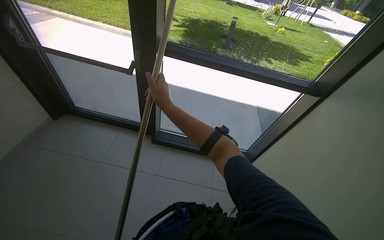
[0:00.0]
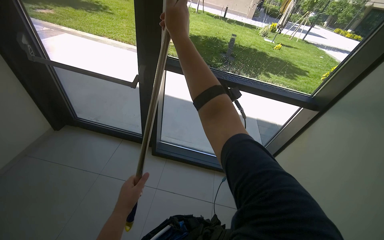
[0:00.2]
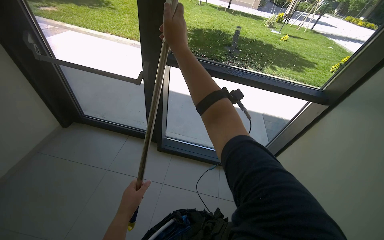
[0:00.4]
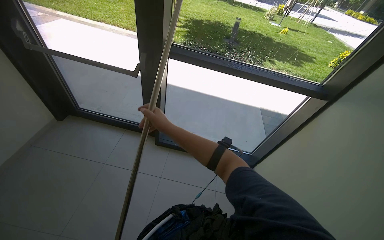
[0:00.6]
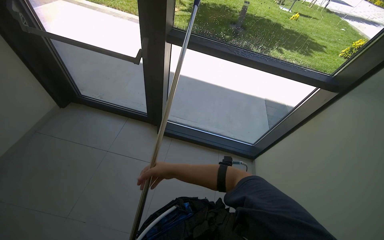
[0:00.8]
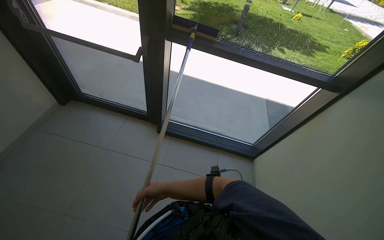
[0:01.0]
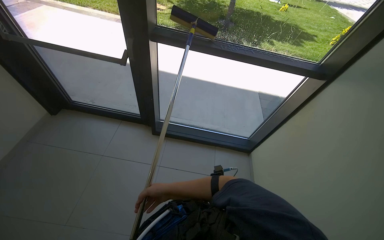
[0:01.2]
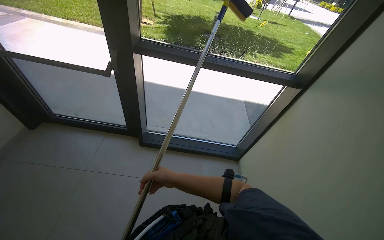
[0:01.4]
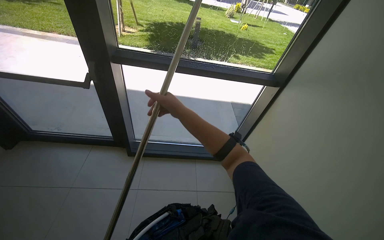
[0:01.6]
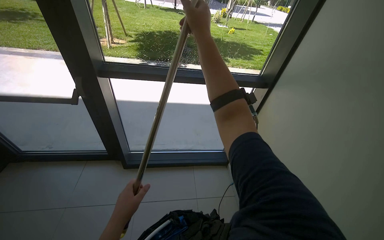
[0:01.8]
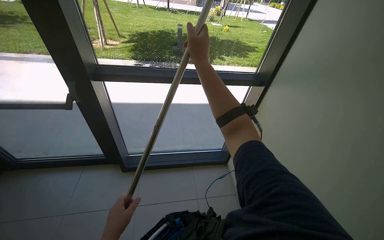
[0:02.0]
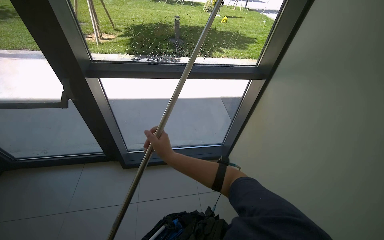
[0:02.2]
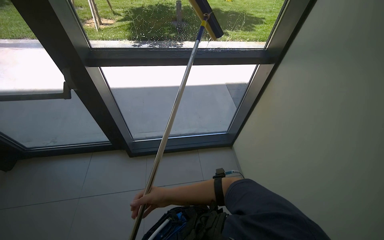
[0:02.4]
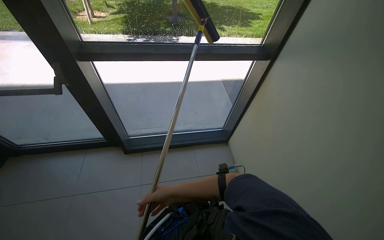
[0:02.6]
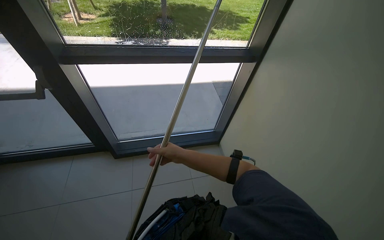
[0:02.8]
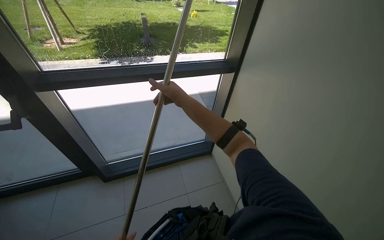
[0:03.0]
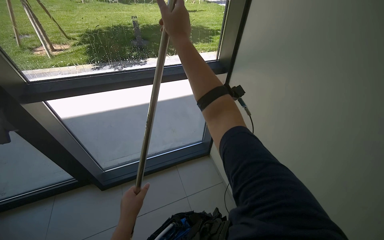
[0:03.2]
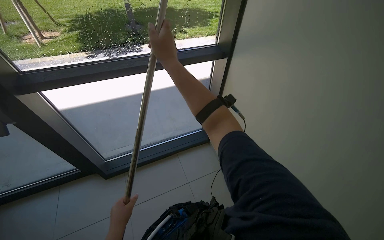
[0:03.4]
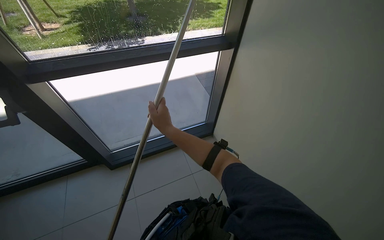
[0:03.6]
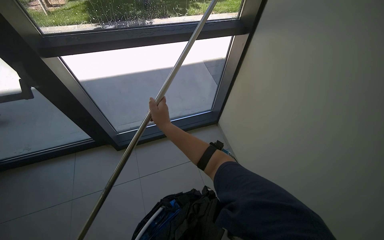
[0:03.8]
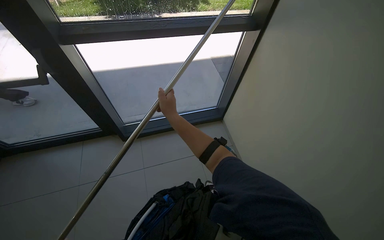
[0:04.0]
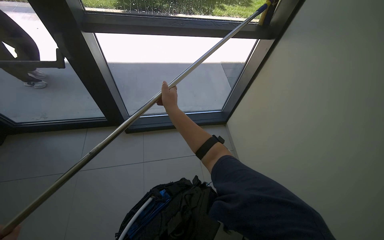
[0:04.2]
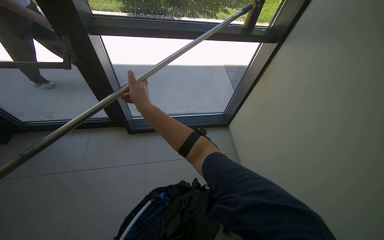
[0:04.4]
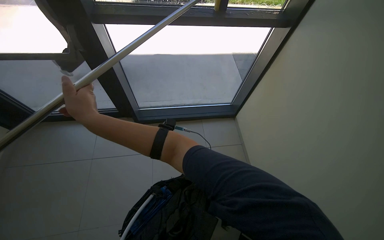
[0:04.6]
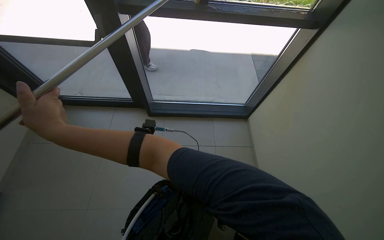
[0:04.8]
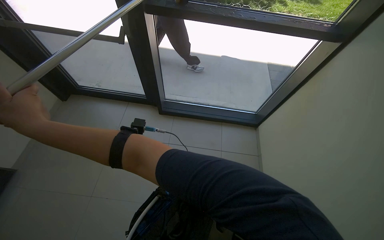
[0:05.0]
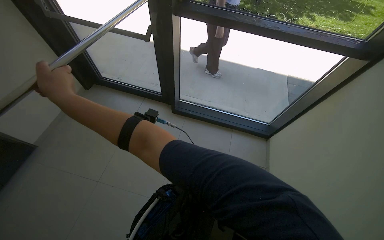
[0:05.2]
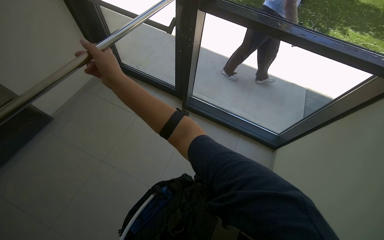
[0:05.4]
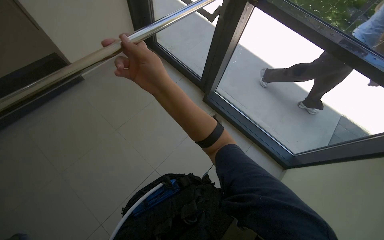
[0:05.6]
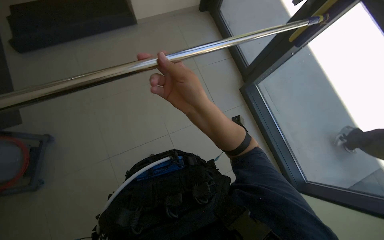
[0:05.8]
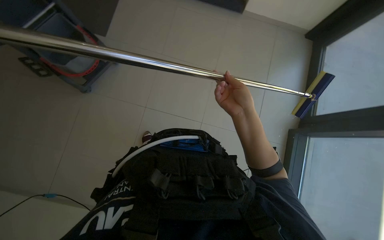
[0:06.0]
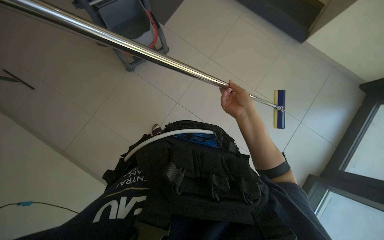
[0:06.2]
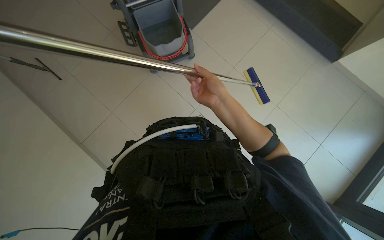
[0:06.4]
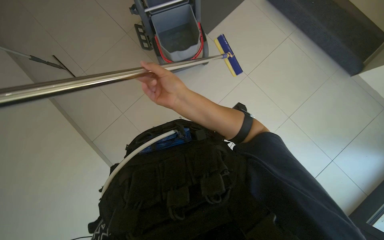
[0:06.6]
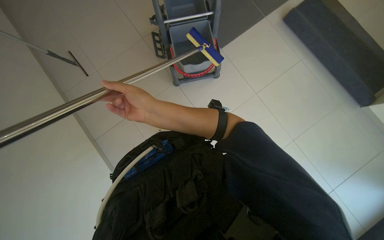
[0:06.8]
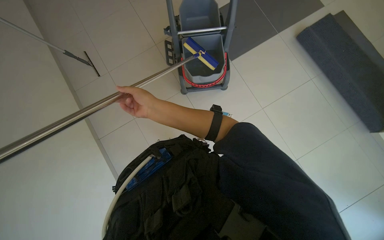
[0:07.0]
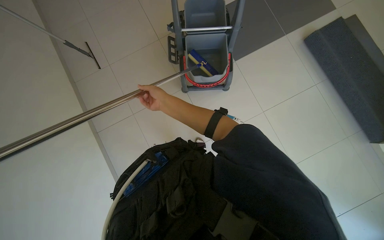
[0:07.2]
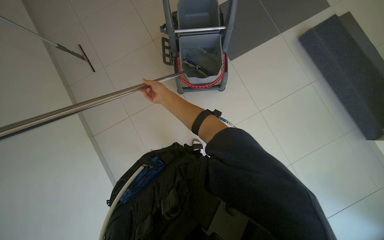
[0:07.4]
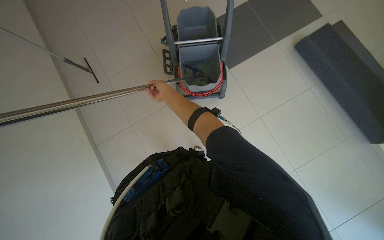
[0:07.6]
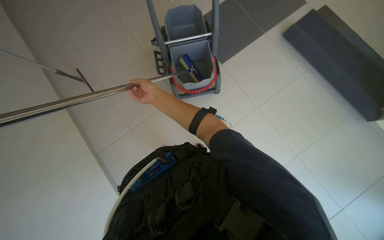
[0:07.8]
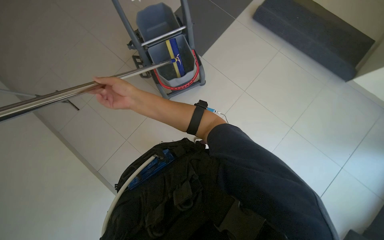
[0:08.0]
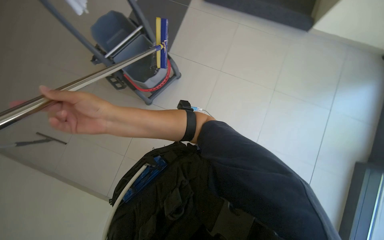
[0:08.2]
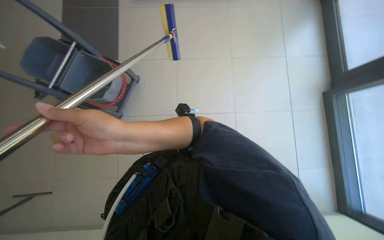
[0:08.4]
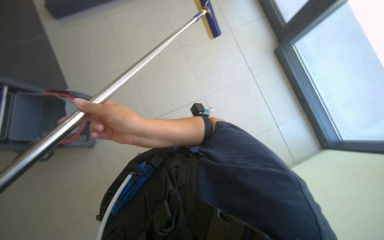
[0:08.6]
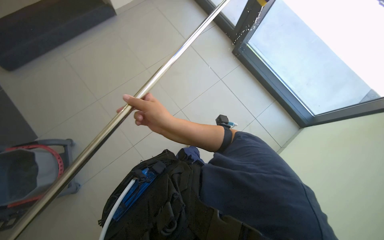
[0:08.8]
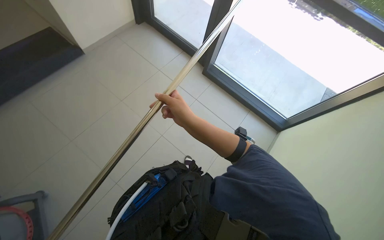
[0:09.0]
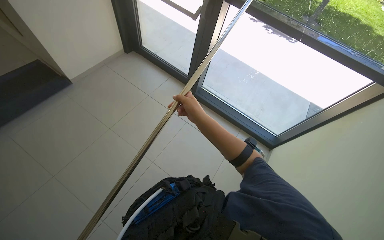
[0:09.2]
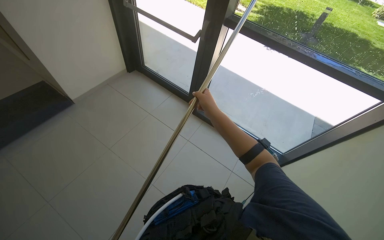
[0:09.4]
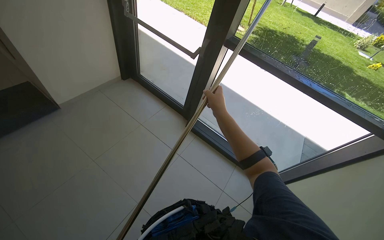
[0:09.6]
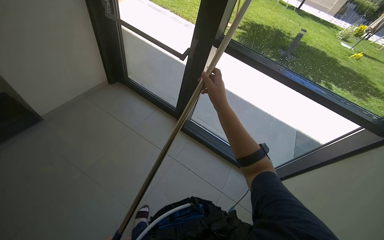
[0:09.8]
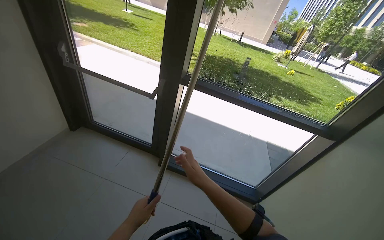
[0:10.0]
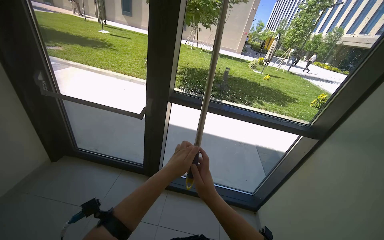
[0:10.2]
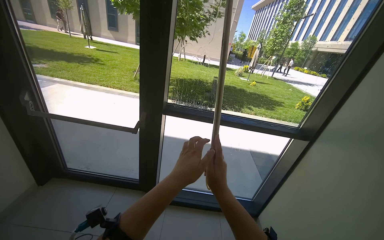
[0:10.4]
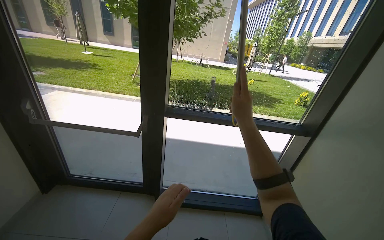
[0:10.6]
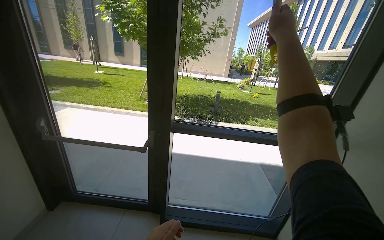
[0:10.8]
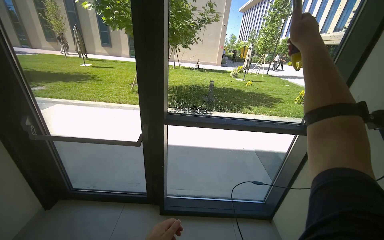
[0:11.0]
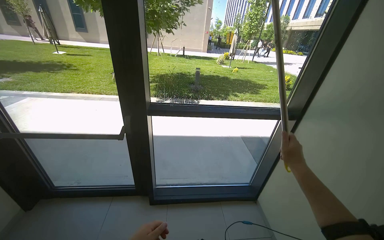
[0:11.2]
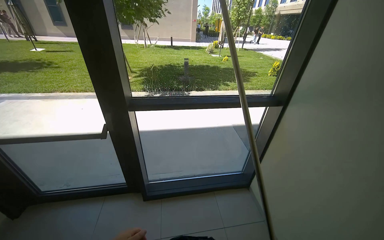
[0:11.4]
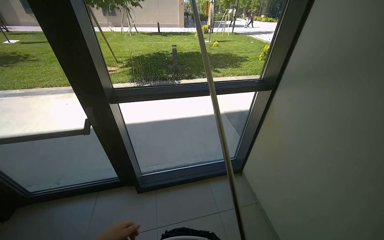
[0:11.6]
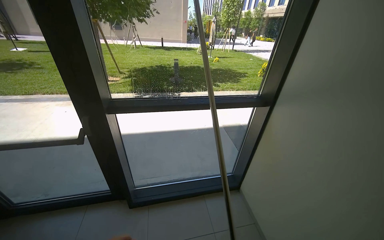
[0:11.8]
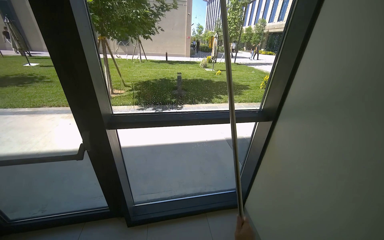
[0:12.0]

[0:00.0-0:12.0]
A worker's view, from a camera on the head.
Job: cleaning windows.
The whole recording: Cleaning glass panels with squeegee. The worker cleans the glass panels of the window using a squeegee on a long pole.
0:00.0 to 0:01.6: The right hand moves up and down the picture over approximately 50 cm, changing direction 2 times.
0:01.6 to 0:03.0: The right hand swings up and down the picture, roughly 60 cm each way, with 2 reversals.
0:03.0 to 0:04.4: The right hand heads to the left, covering about 20 cm, and moves approximately 15 cm up the picture and comes back.
0:04.4 to 0:06.0: The head turns to the left by about 75 degrees. The view tips downward by approximately 20 degrees.
0:06.0 to 0:07.6: The right hand shifts about 50 cm up the picture, to the left and farther from the camera.
0:07.6 to 0:09.0: The wearer's head swings about 90 degrees to the right.
0:09.0 to 0:10.4: The head turns to the right by approximately 45 degrees. The wearer looks about 35 degrees further upward.

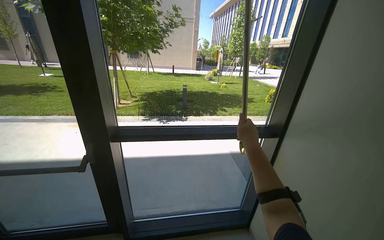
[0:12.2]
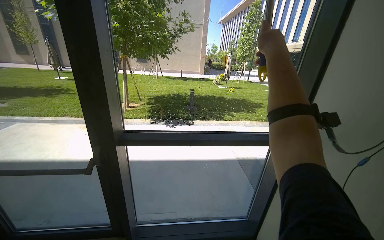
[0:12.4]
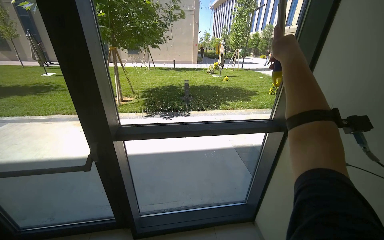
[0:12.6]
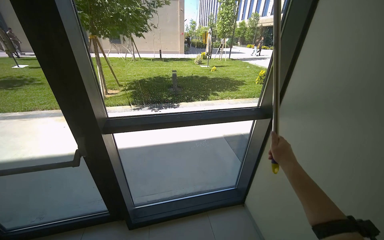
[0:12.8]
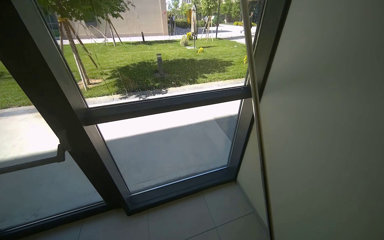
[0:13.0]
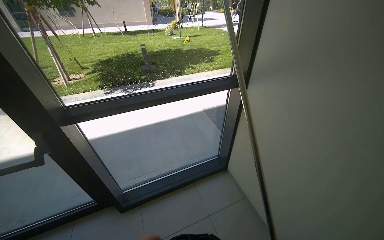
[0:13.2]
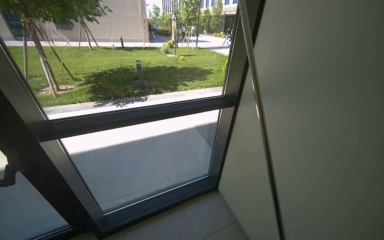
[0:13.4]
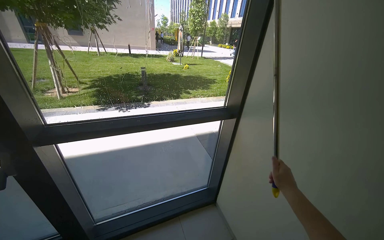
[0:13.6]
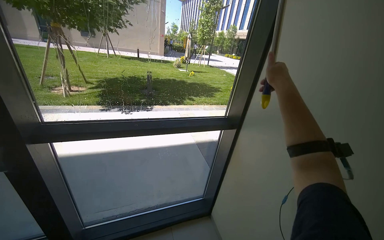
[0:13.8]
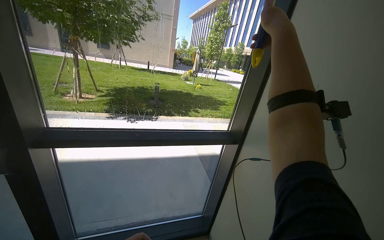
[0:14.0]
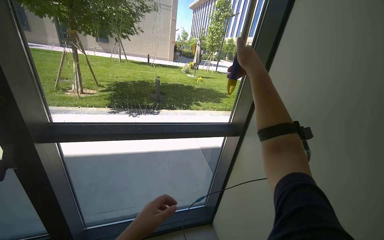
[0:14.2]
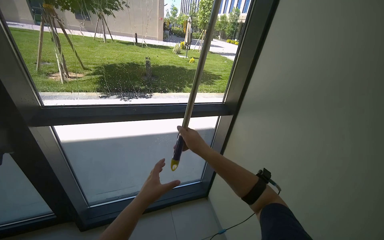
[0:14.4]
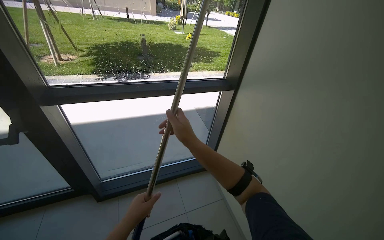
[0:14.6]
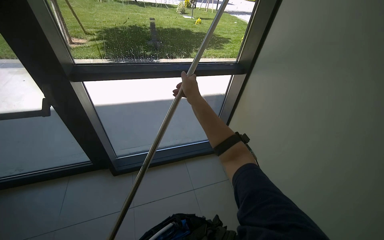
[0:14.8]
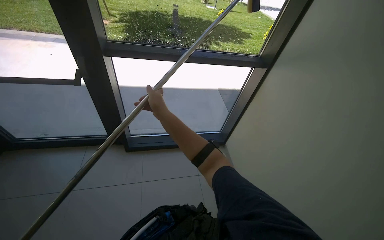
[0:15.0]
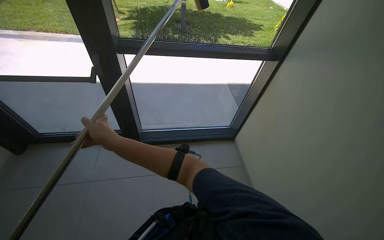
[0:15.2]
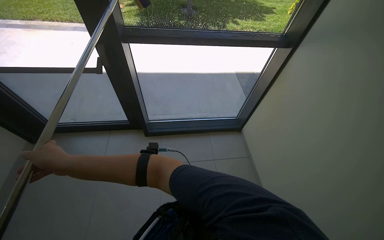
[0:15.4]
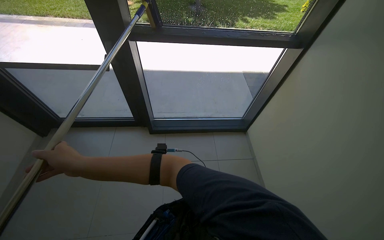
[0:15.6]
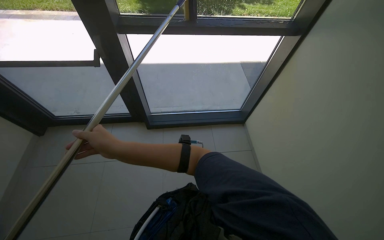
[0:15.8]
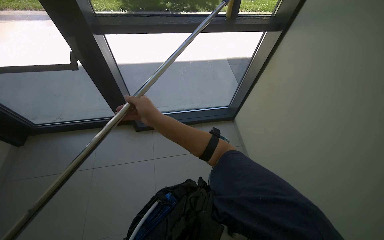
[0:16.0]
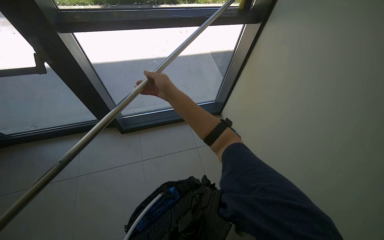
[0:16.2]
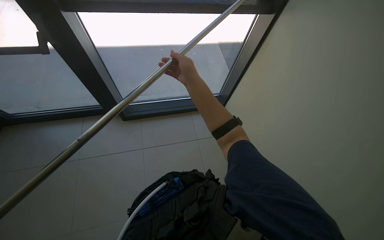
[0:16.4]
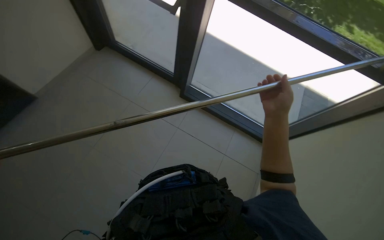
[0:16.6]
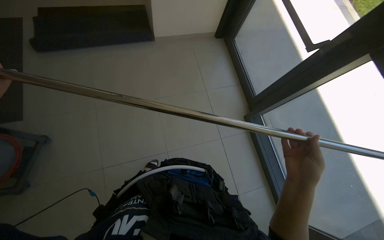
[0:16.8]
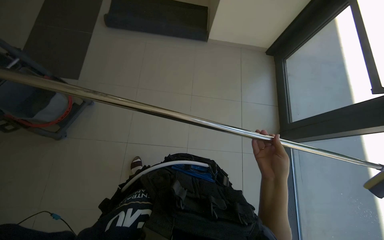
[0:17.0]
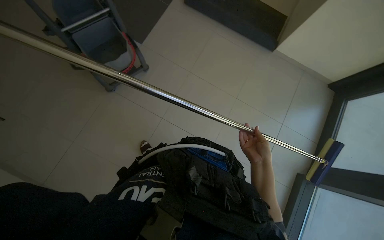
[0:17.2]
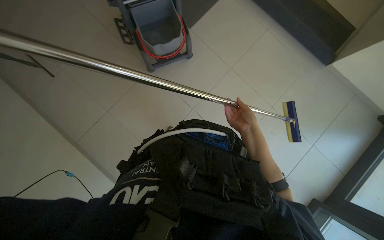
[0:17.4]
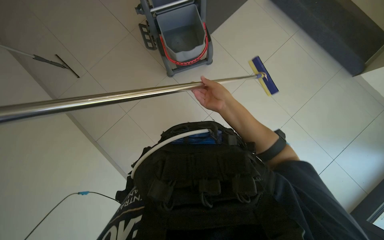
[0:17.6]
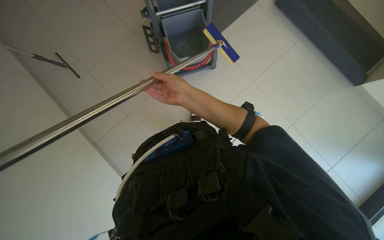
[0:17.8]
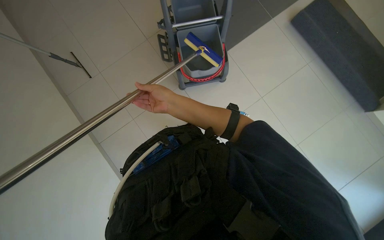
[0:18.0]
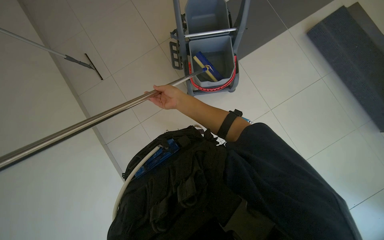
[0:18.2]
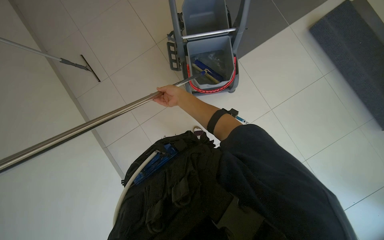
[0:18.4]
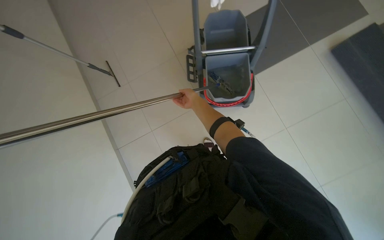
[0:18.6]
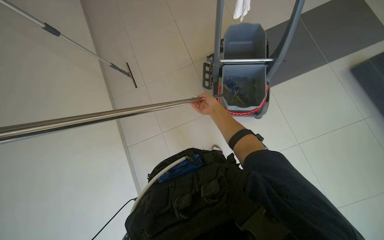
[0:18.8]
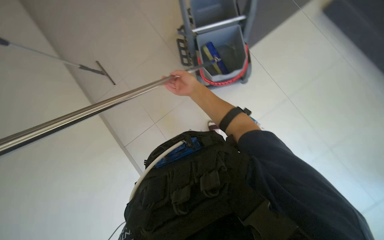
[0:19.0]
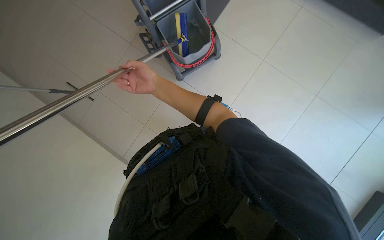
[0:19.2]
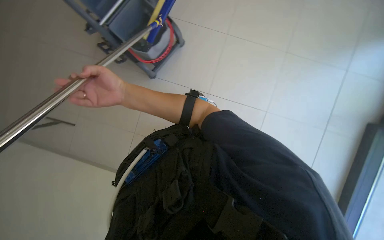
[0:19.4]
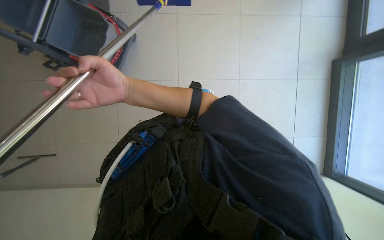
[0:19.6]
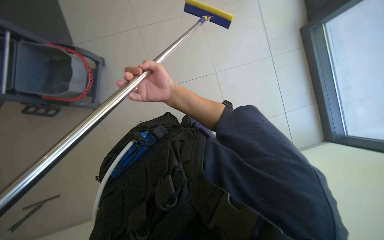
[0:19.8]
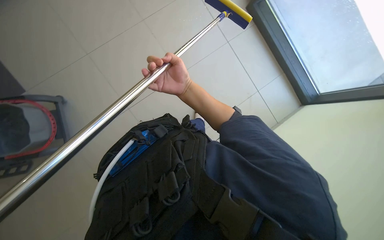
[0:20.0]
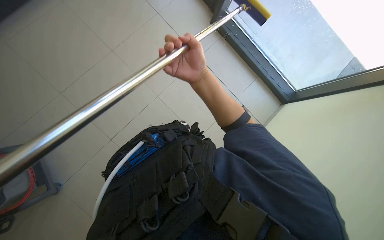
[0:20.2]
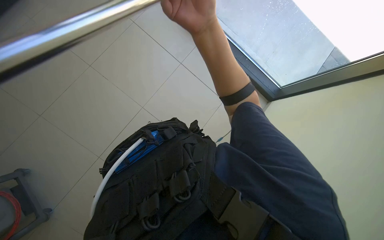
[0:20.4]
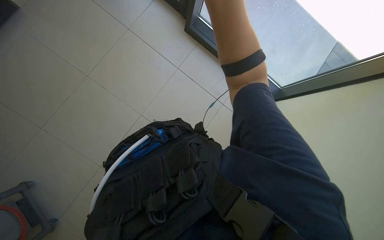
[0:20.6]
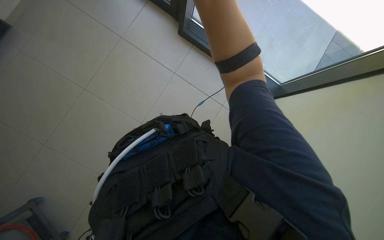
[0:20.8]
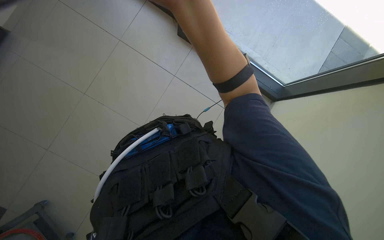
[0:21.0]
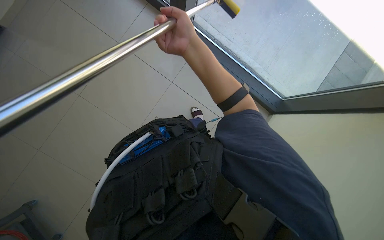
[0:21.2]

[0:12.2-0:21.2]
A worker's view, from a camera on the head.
Job: cleaning windows.
The whole recording: Cleaning glass panels with squeegee. The worker cleans the glass panels of the window using a squeegee on a long pole.
0:13.8 to 0:15.2: The view tips downward by roughly 20 degrees.
0:15.2 to 0:16.6: The right hand goes roughly 40 cm to the right.
0:16.6 to 0:18.2: The head rotates some 60 degrees to the left.
0:18.2 to 0:19.8: The wearer looks about 15 degrees further downward. Everything in view rotates about 35 degrees counterclockwise.
